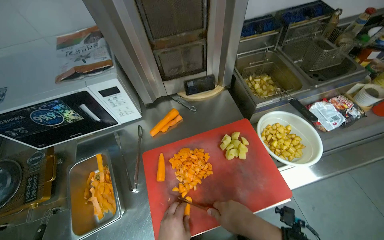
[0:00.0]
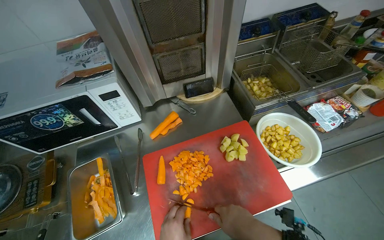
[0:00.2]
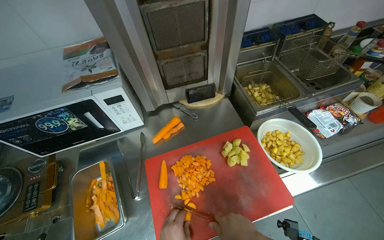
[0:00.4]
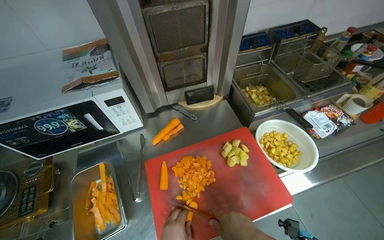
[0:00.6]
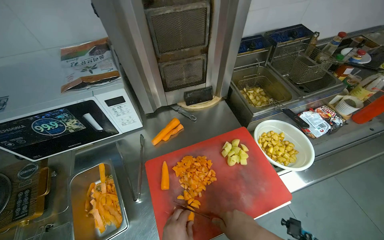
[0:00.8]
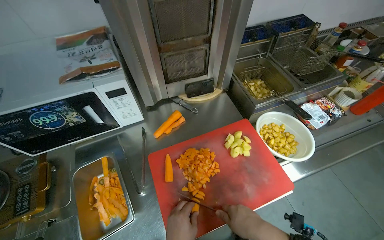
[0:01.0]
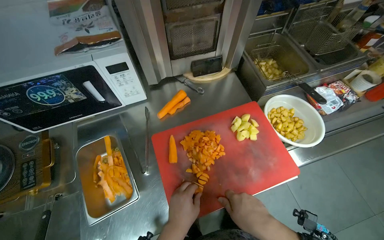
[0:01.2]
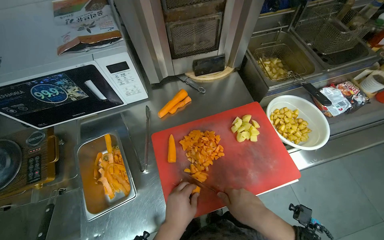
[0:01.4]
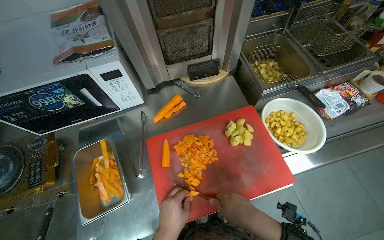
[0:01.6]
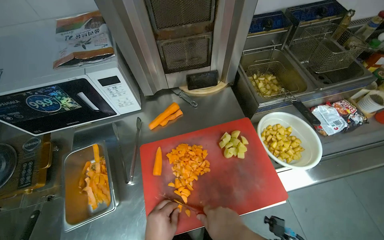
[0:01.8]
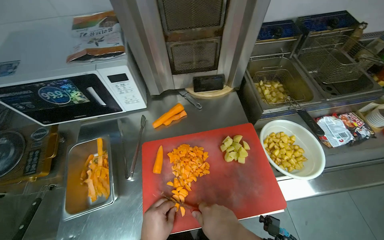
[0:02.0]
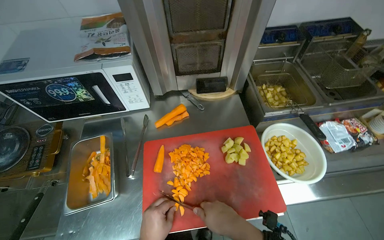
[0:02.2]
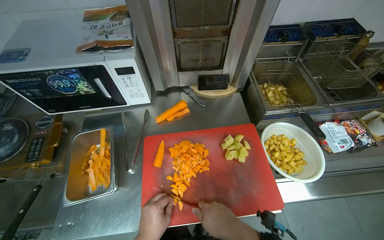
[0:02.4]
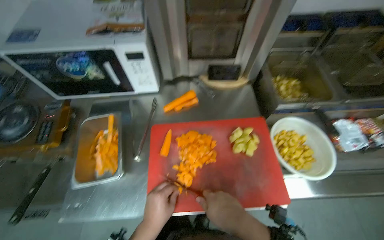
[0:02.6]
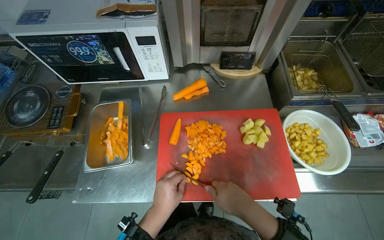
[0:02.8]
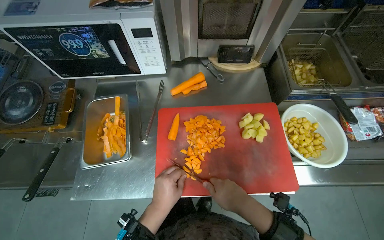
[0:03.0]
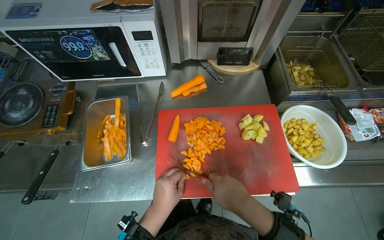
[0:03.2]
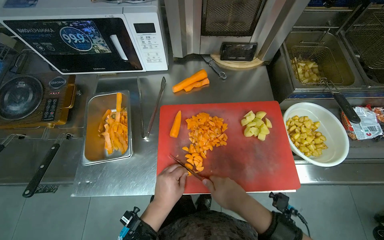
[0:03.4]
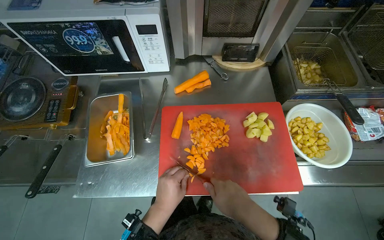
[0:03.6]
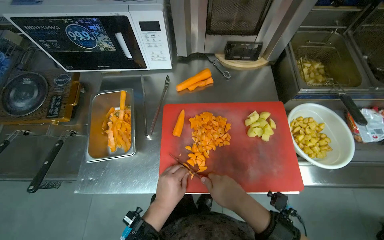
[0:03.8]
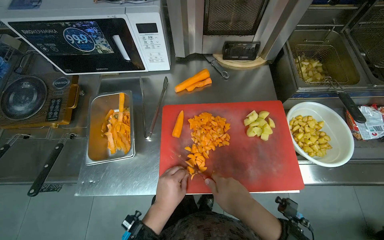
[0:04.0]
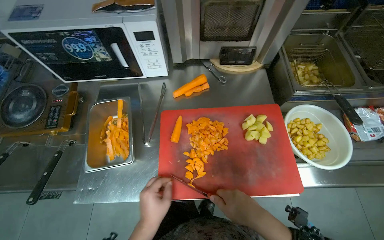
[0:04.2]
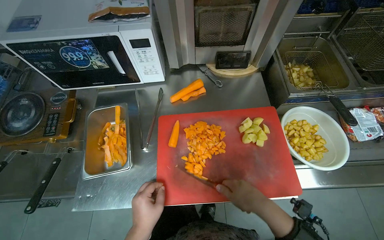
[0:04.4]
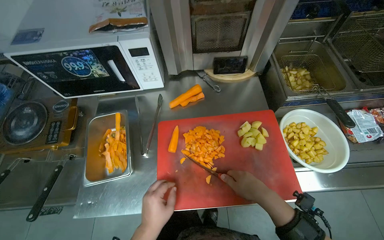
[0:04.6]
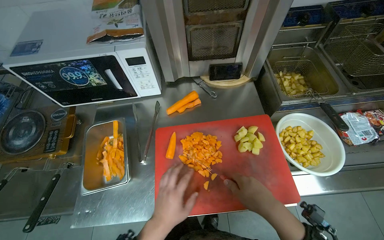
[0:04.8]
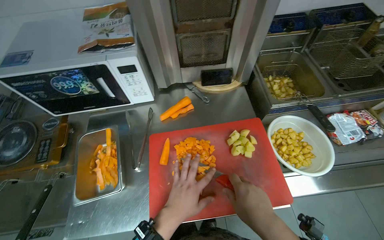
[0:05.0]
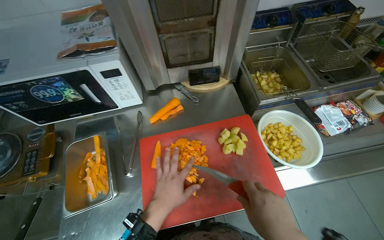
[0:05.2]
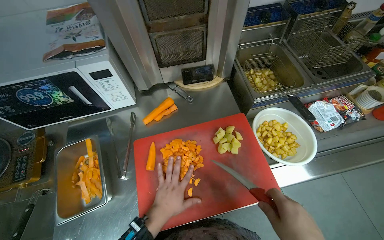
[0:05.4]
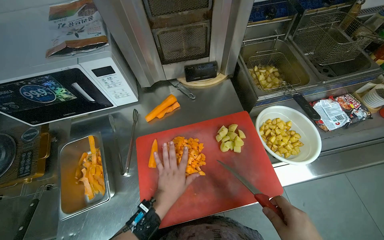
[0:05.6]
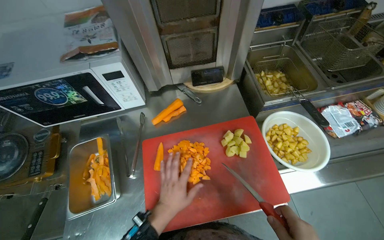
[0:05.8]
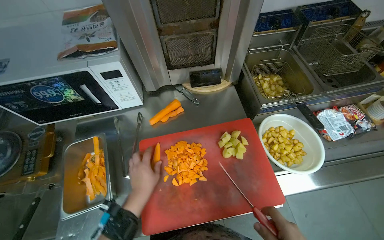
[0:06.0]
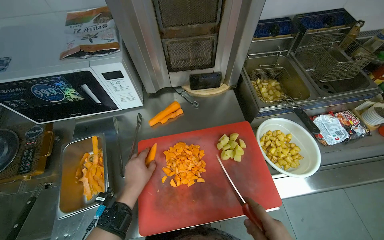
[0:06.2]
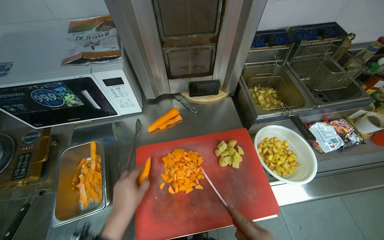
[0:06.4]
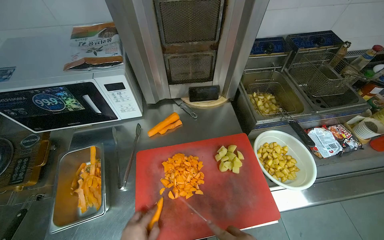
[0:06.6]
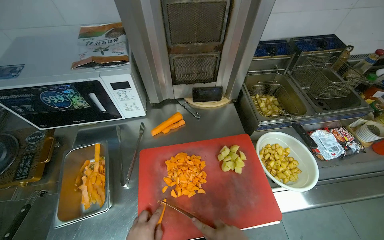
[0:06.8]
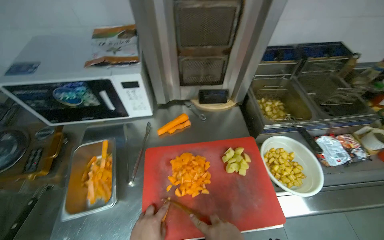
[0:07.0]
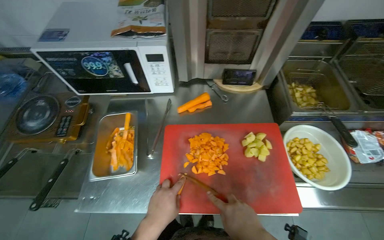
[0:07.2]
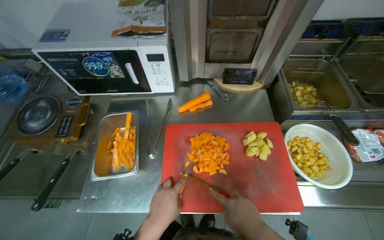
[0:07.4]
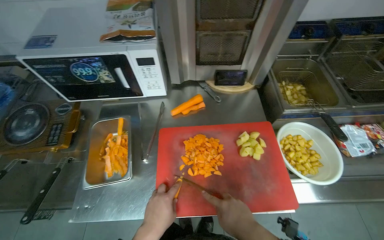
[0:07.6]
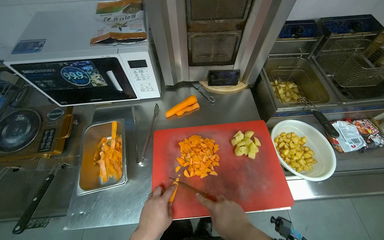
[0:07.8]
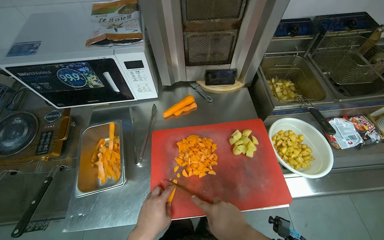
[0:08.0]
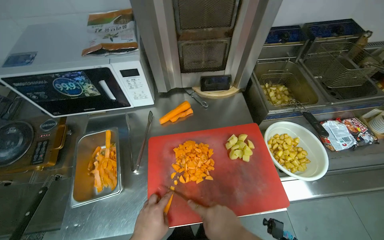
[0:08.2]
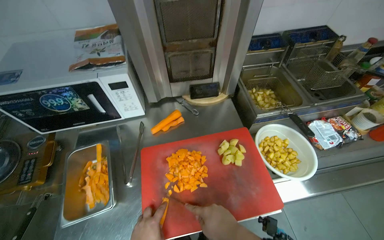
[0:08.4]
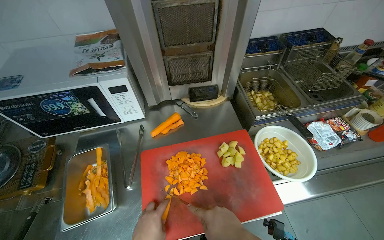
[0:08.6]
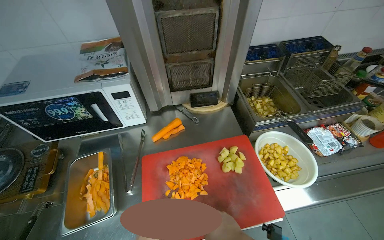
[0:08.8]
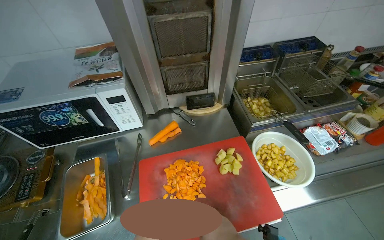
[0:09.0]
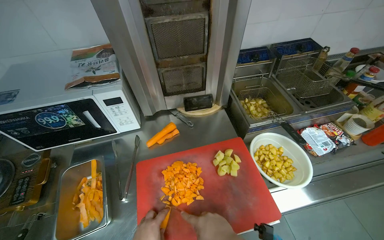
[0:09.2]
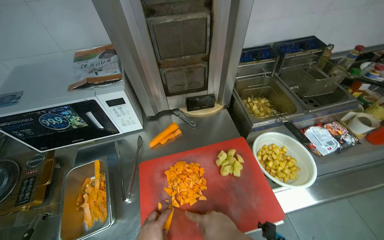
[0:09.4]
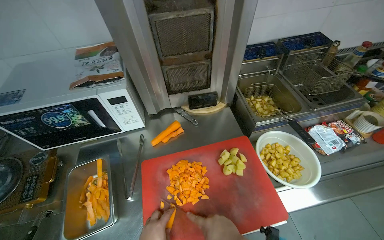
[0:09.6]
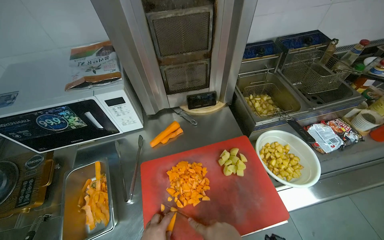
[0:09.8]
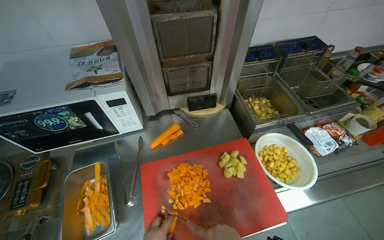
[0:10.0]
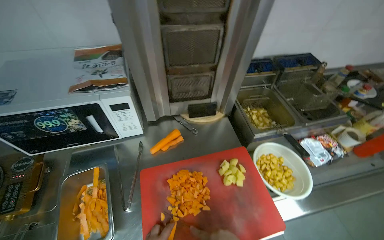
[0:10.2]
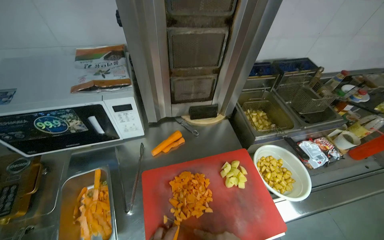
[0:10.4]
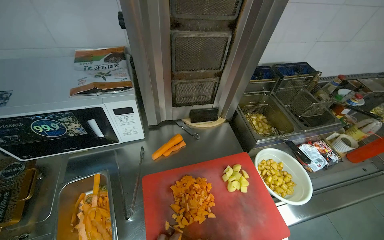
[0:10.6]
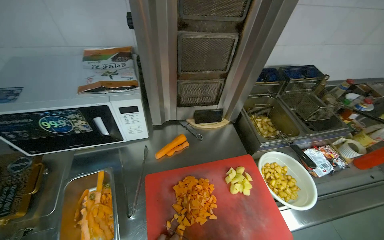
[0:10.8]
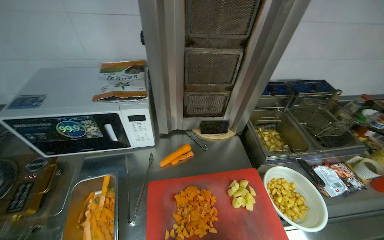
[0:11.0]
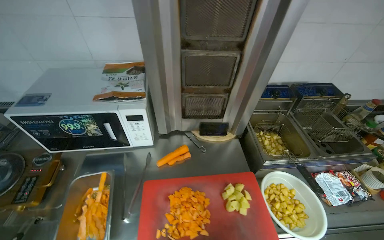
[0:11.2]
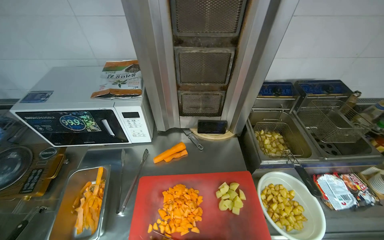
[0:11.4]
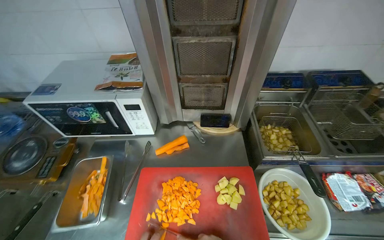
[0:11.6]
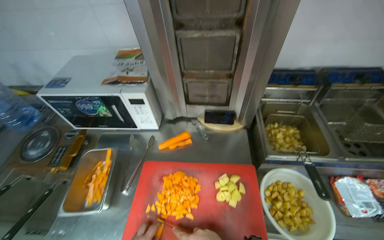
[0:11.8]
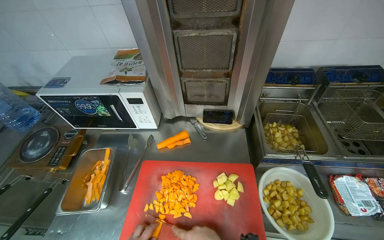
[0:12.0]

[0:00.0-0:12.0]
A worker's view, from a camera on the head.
Job: preparing food.
The whole recording: Chopping carrots. The worker continues chopping carrots on a red cutting board.
0:03.0 to 0:04.4: The hands make small movements and keep their place.
0:04.4 to 0:06.0: The left hand is displaced up the picture by about 15 cm.
0:10.4 to 0:12.0: The camera sweeps to the left, by about 20 degrees.

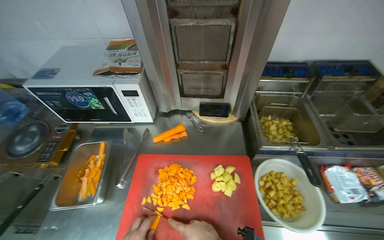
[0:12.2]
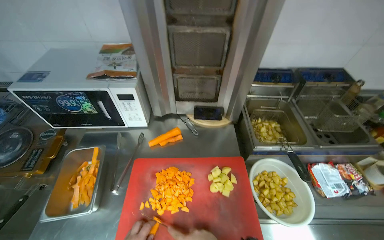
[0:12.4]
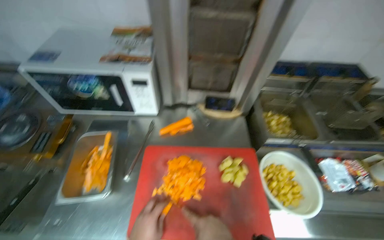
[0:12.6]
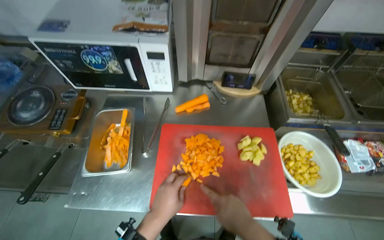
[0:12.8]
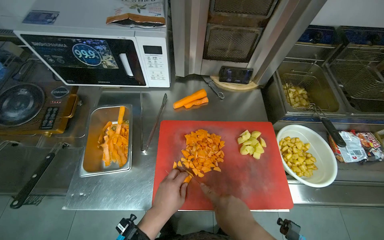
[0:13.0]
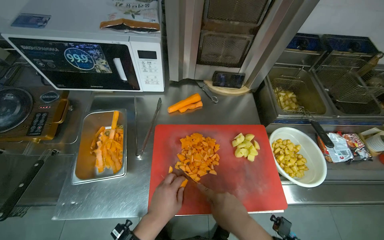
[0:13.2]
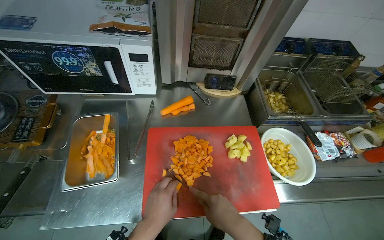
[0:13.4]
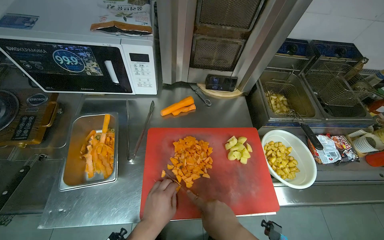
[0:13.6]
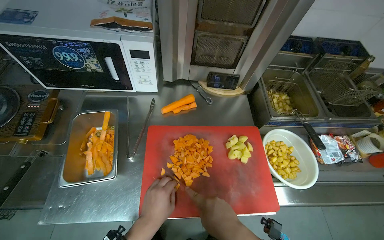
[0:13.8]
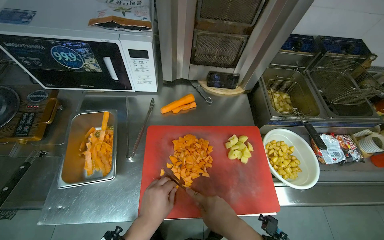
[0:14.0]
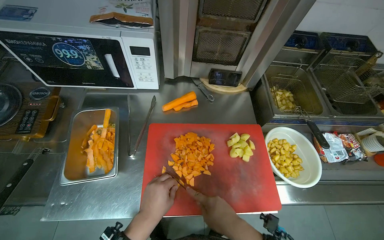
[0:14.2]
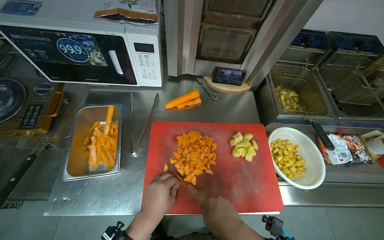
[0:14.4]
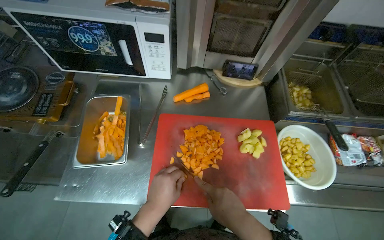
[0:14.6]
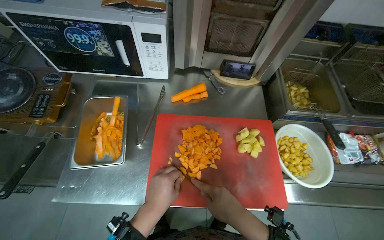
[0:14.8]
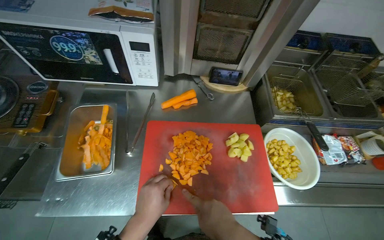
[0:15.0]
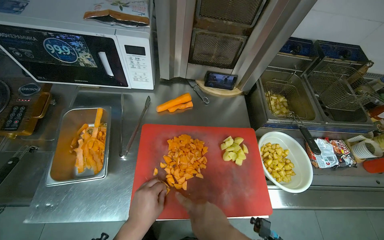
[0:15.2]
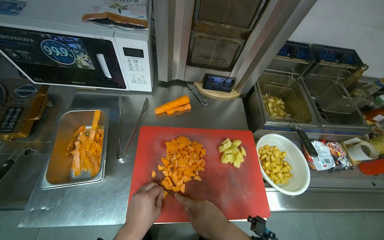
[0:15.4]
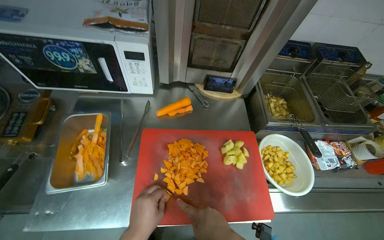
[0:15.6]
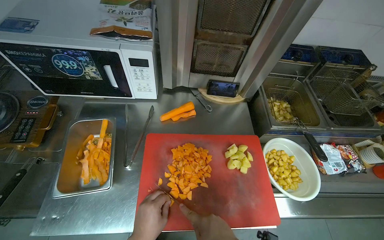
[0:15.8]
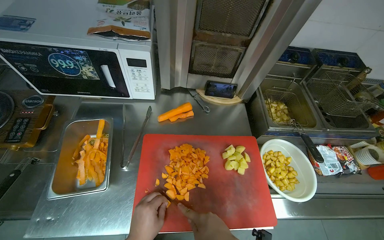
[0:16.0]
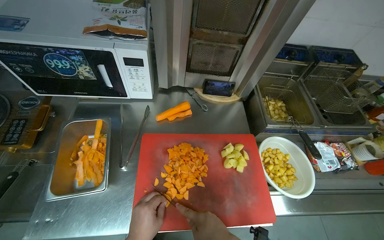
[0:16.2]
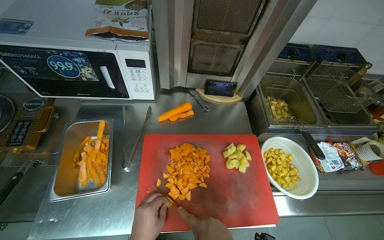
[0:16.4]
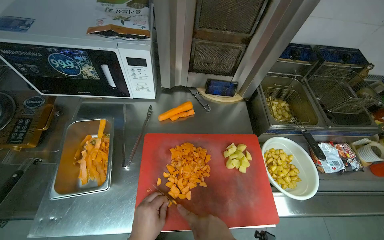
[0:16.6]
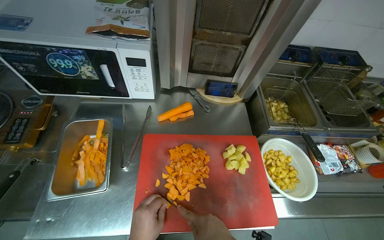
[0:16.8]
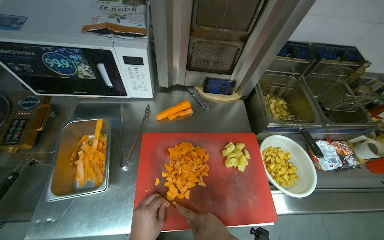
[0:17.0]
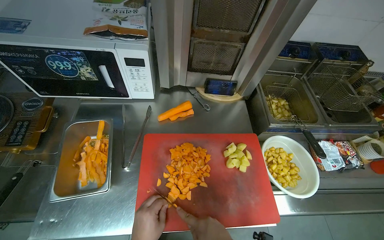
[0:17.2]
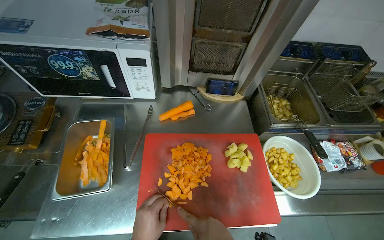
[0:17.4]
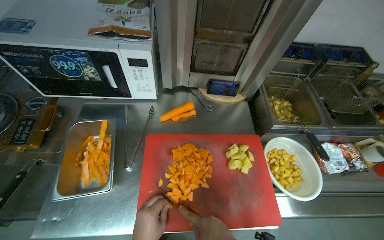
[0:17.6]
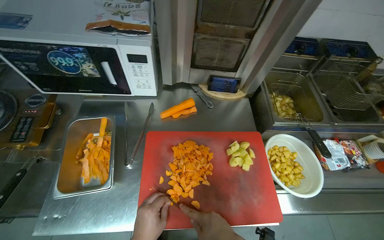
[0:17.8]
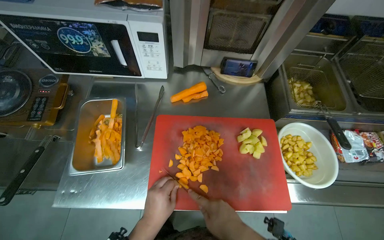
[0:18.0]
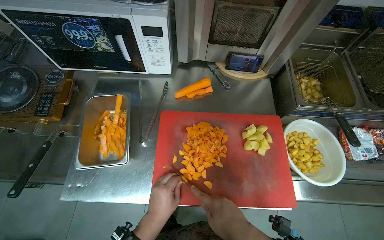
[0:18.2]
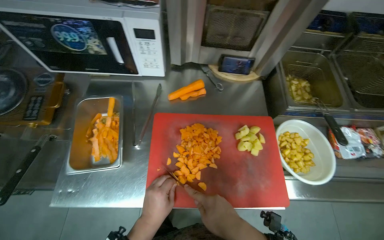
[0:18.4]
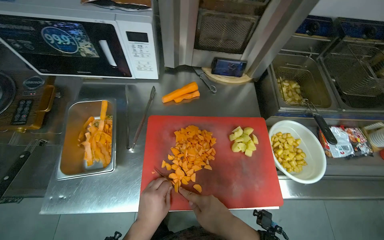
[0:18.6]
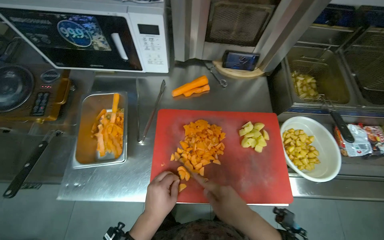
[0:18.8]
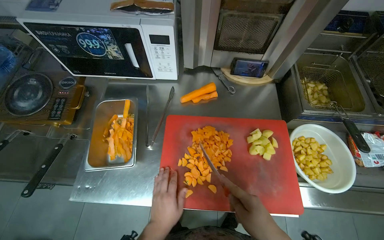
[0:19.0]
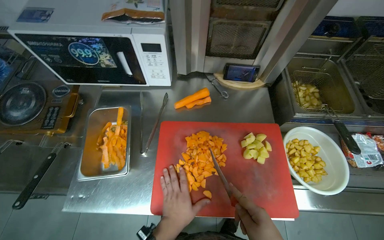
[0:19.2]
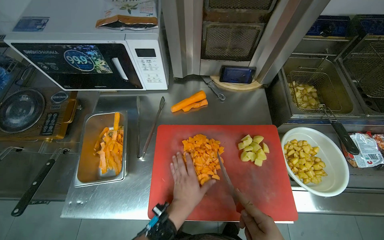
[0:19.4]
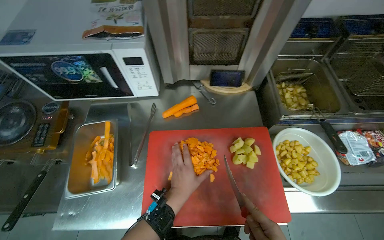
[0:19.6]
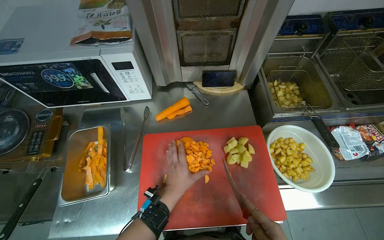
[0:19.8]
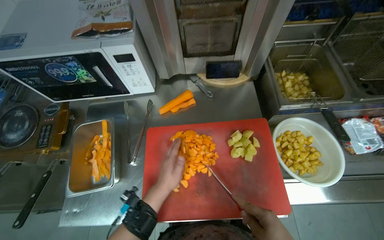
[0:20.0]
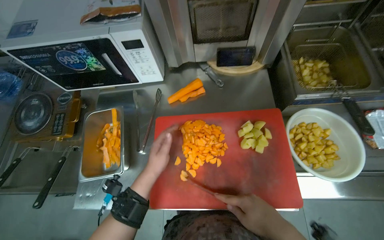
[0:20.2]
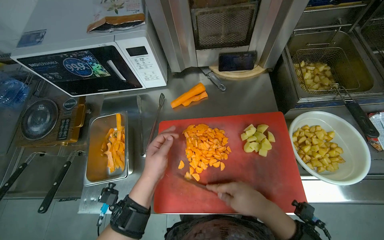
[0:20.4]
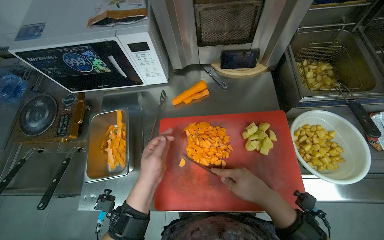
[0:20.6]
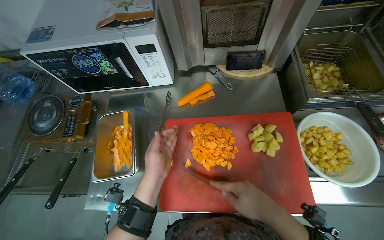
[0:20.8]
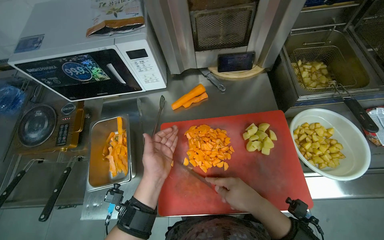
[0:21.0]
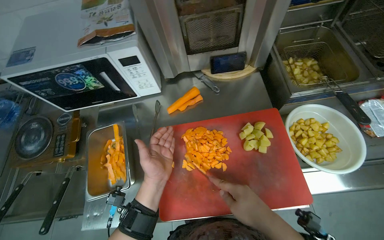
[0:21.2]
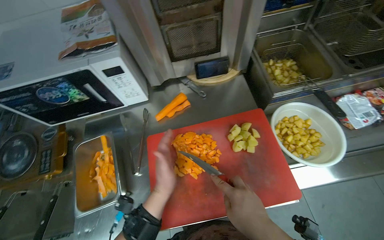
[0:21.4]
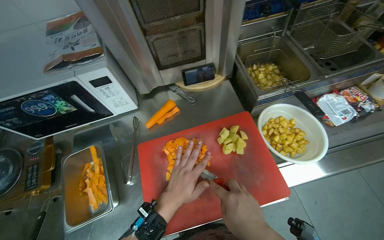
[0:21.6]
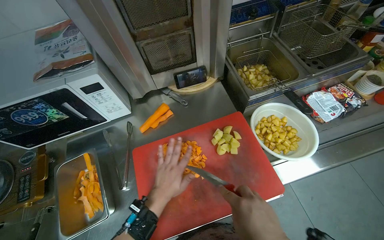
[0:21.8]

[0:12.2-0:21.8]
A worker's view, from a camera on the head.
Job: preparing food.
The whole recording: Chopping carrots. The worker continues chopping carrots on a red cutting board.
0:18.6 to 0:20.2: The left hand shifts about 15 cm up the picture.
